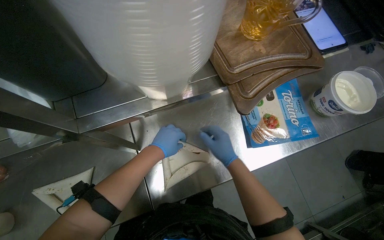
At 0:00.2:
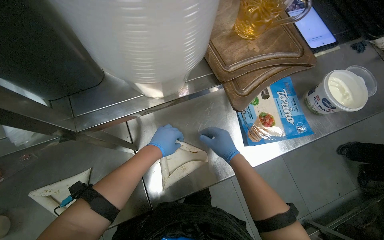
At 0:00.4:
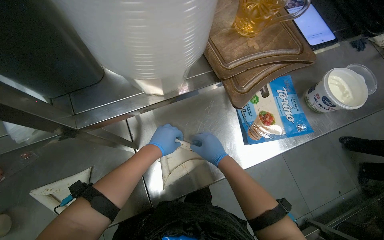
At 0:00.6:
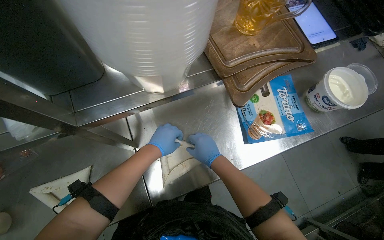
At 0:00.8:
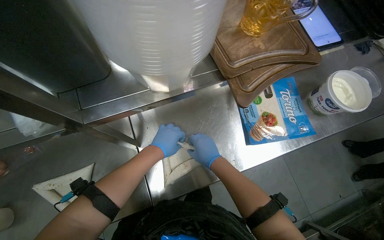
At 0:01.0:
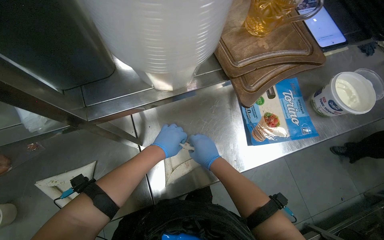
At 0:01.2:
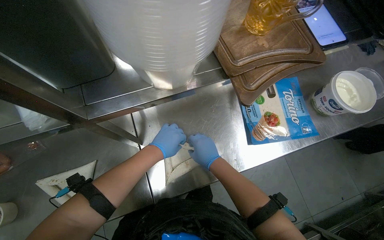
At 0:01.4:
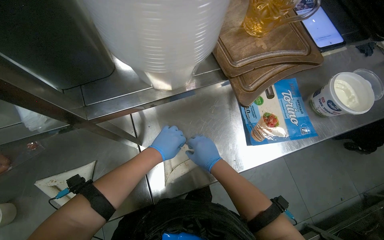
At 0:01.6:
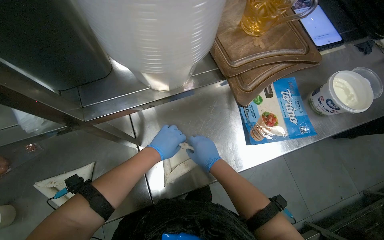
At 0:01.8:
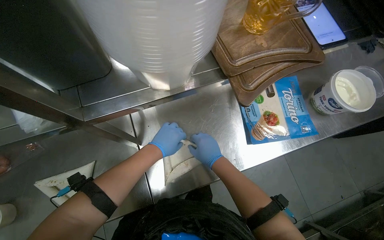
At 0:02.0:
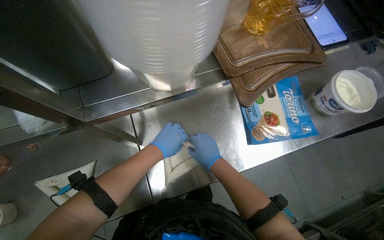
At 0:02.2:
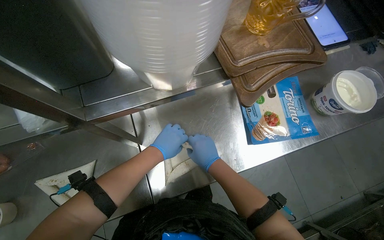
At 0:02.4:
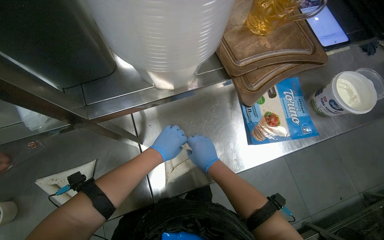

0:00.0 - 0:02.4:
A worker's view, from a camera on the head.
Job: preparing food.
The whole recording: Rolling sausages into tortillas. The worker rolls sausages into tortillas on the metal counter.
0:00.0 - 0:02.4: The hands stay close to where they were, moving slightly.

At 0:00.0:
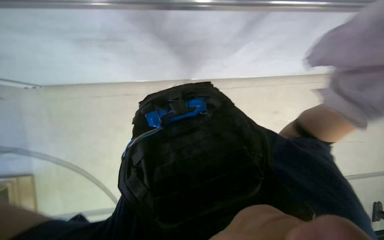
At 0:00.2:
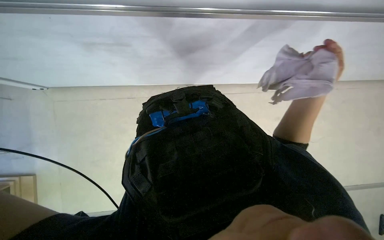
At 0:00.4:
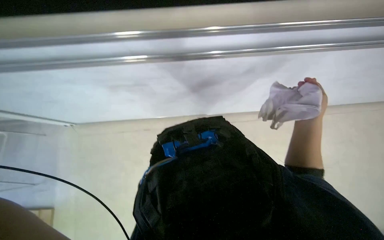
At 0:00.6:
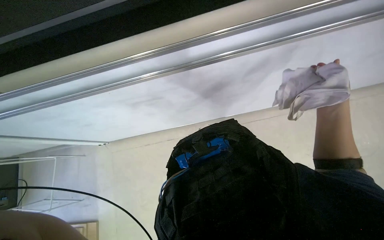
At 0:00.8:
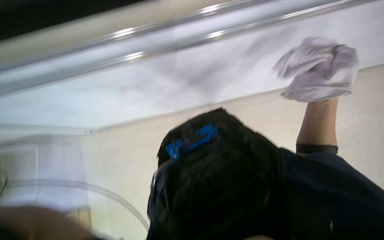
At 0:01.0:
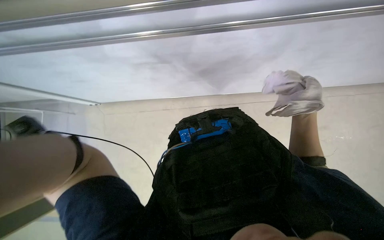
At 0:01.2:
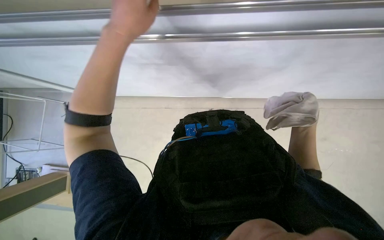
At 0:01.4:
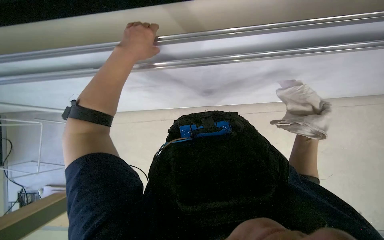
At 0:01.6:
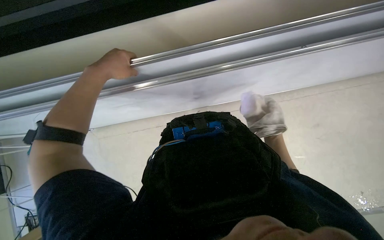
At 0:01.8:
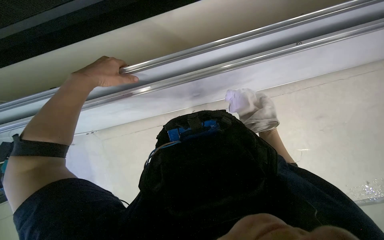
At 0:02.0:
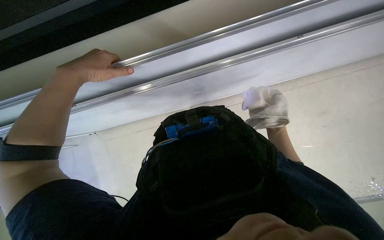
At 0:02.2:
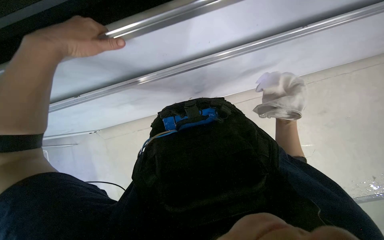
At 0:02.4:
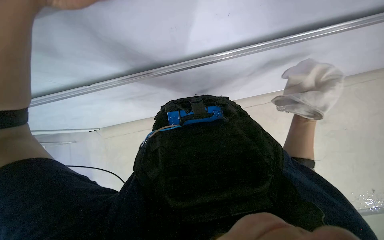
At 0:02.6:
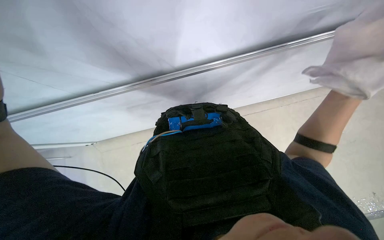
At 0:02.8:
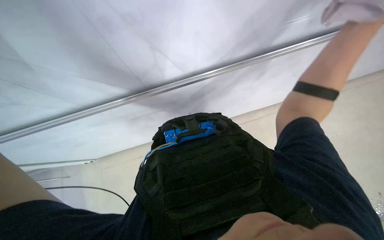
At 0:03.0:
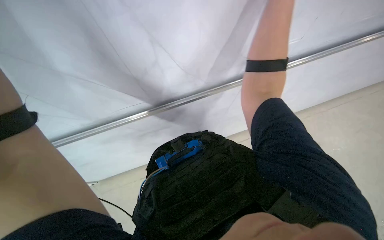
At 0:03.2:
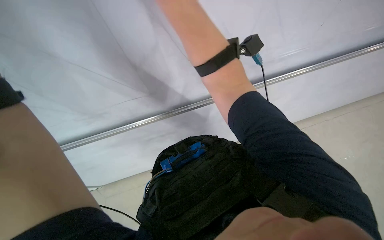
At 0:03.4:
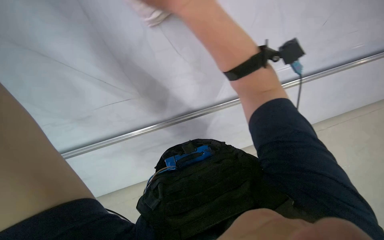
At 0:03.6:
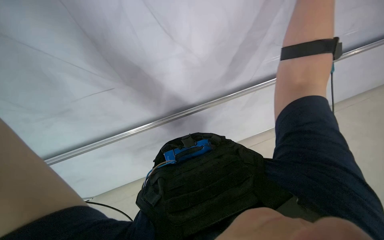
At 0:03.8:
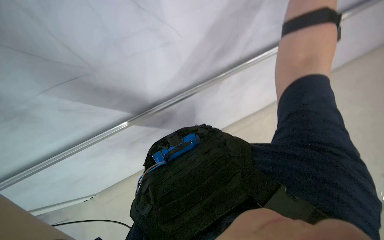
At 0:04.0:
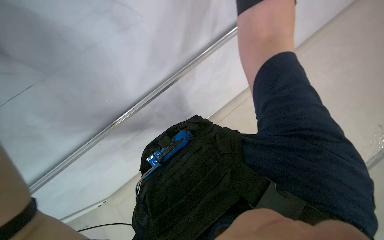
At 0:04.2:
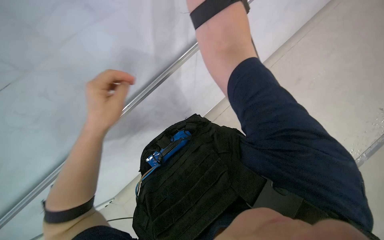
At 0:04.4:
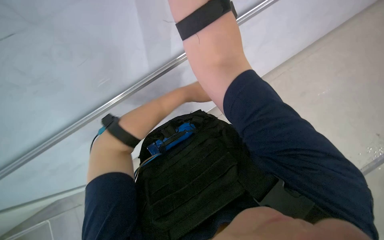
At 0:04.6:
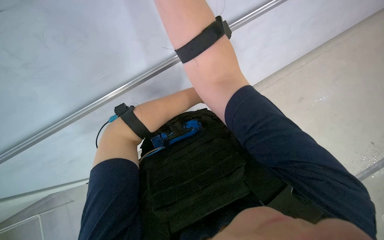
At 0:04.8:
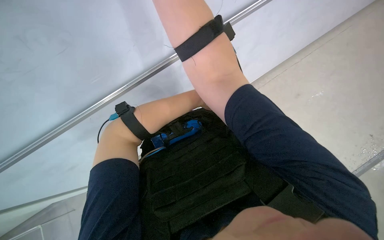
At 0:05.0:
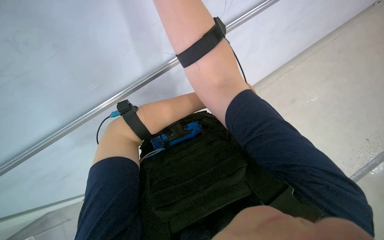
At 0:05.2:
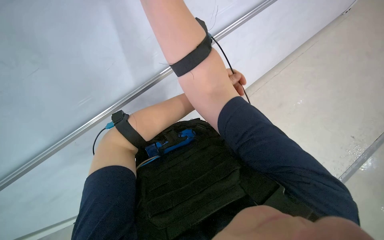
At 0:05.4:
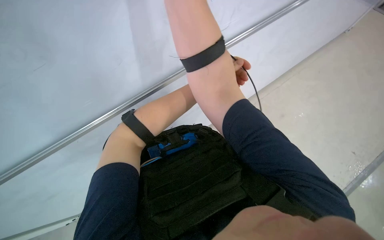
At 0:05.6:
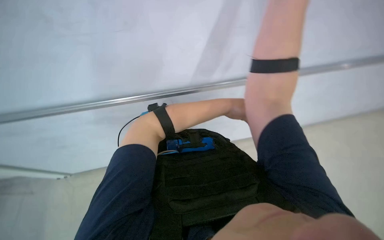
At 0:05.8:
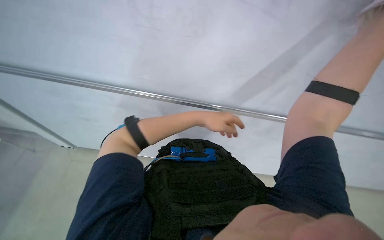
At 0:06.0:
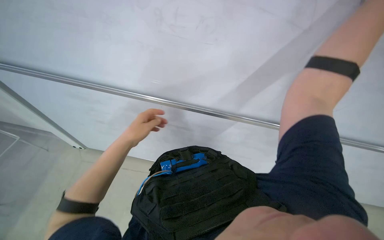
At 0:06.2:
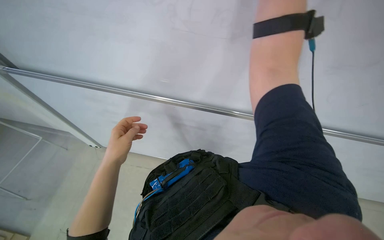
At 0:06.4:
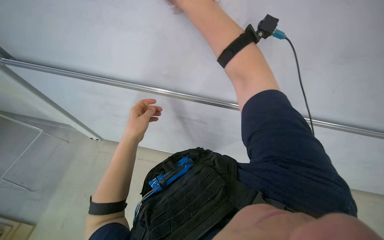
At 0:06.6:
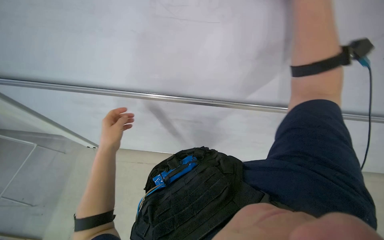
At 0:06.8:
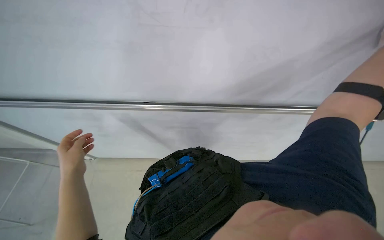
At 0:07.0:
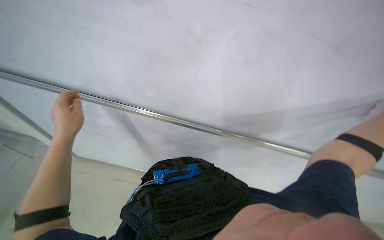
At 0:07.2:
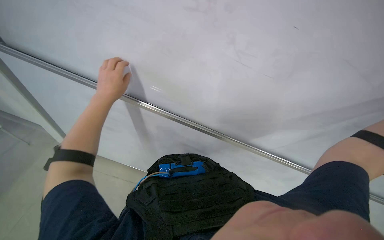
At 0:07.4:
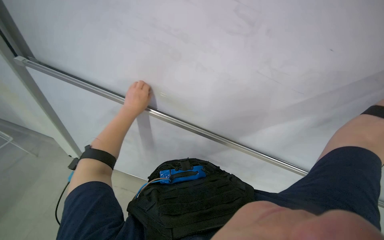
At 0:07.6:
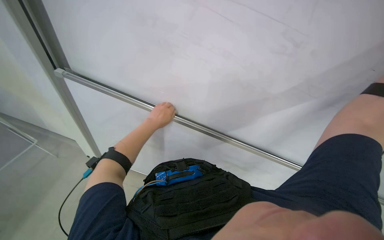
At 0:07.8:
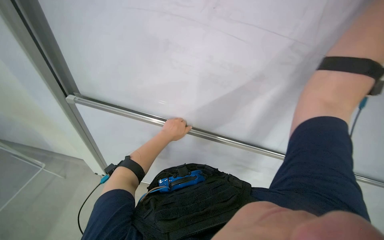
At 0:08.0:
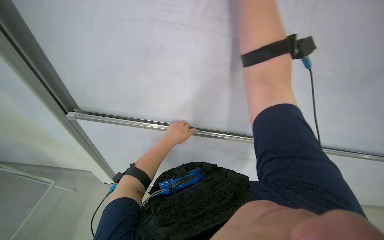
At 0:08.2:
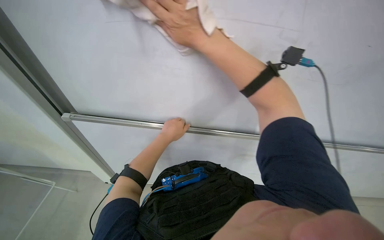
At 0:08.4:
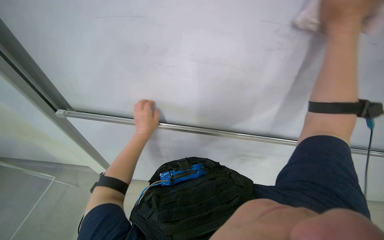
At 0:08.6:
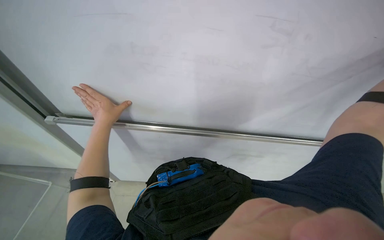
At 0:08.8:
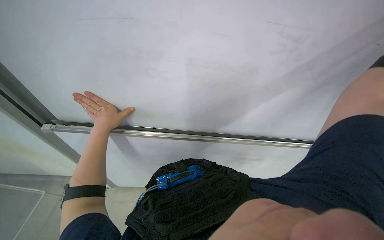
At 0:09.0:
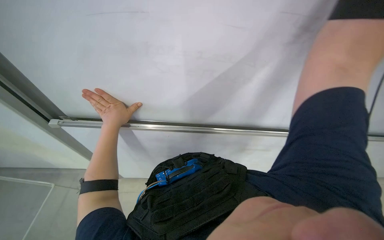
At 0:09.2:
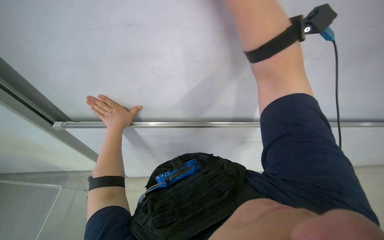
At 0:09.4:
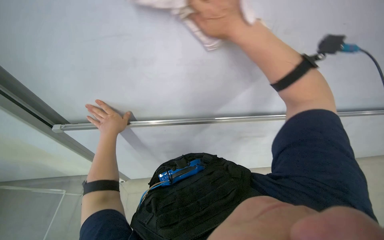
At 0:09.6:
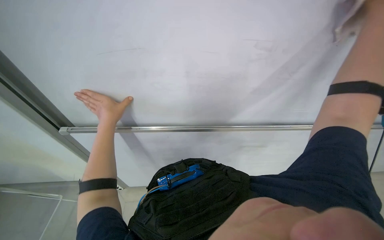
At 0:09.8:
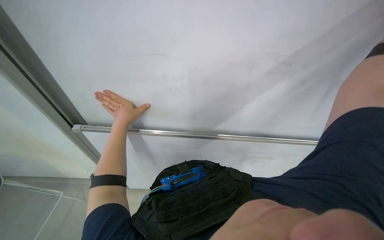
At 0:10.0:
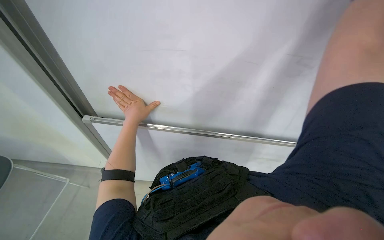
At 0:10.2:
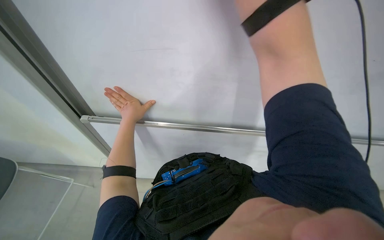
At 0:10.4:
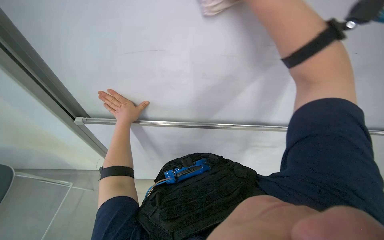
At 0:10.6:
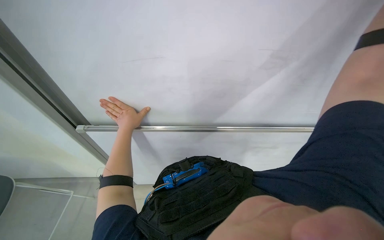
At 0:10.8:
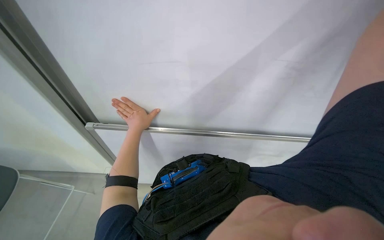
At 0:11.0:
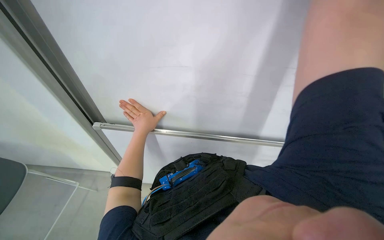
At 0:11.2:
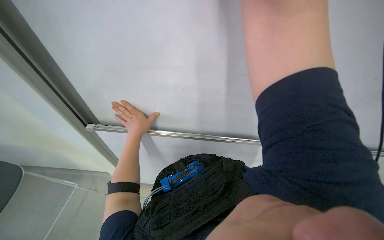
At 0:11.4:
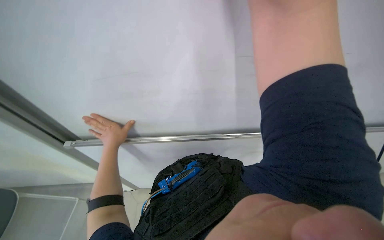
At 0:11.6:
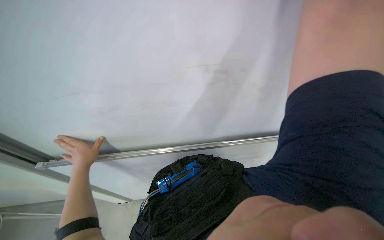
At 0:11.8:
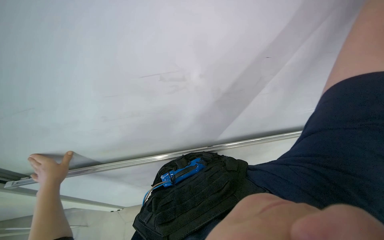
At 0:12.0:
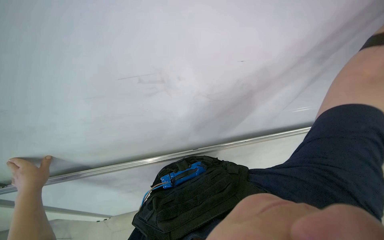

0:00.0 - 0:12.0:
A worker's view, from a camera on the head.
Job: wiping surfaces.
The whole recording: Wiping board with cloth. The worker wipes a white board surface with a white cloth.
0:01.6 - 0:03.0: The wearer looks roughly 15 degrees further to the right.
0:04.4 - 0:06.0: The camera pitches upward, by approximately 15 degrees.
0:06.0 - 0:07.6: The left hand goes approximately 10 cm farther from the camera, and reaches approximately 15 cm to the left, then returns.
0:07.6 - 0:09.0: The left hand heads nearer to the camera, covering some 10 cm.
0:10.4 - 0:12.0: The left hand is displaced to the left, nearer to the camera and down the picture by approximately 25 cm.

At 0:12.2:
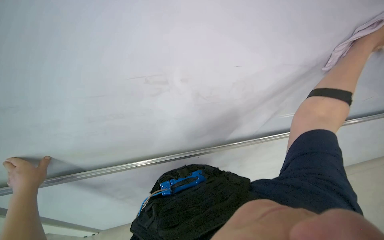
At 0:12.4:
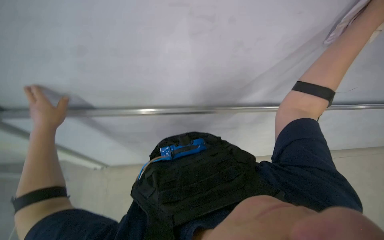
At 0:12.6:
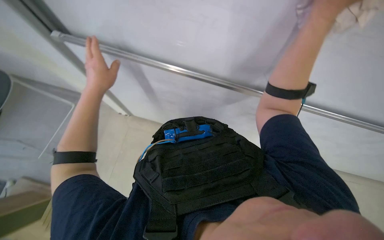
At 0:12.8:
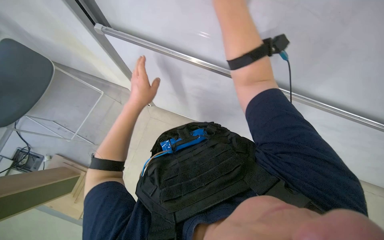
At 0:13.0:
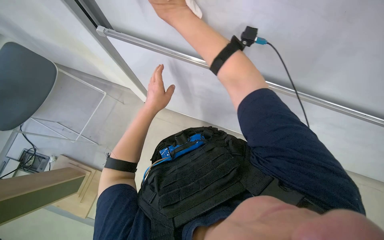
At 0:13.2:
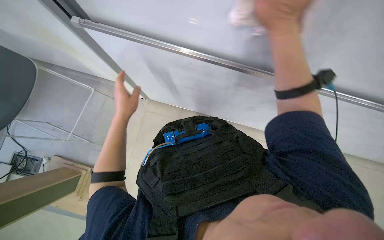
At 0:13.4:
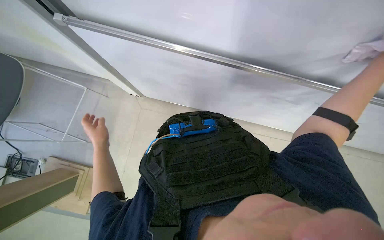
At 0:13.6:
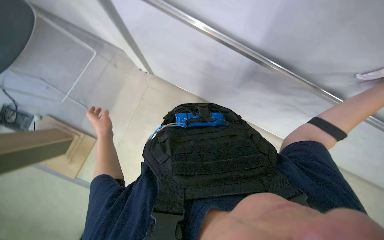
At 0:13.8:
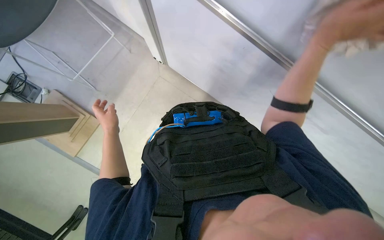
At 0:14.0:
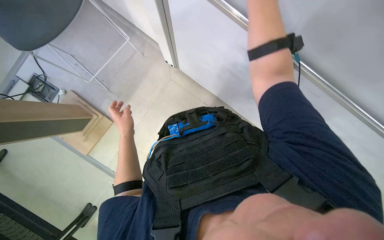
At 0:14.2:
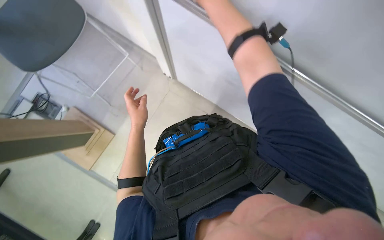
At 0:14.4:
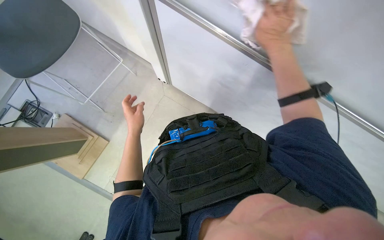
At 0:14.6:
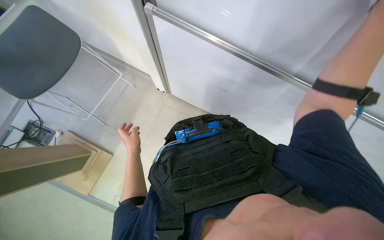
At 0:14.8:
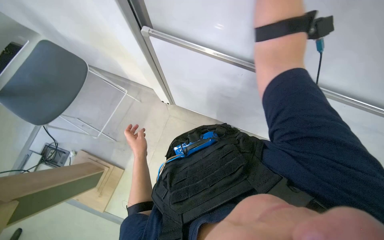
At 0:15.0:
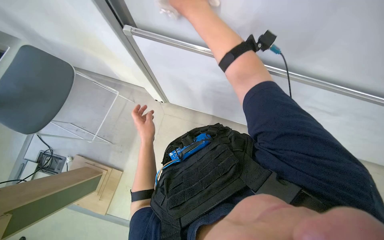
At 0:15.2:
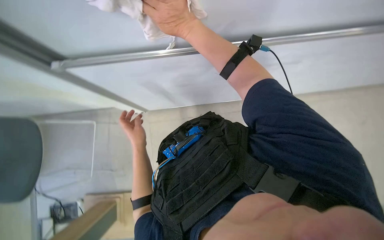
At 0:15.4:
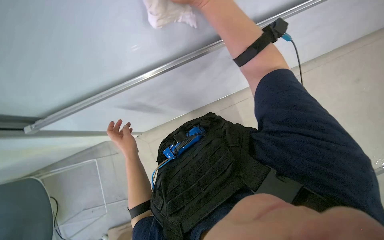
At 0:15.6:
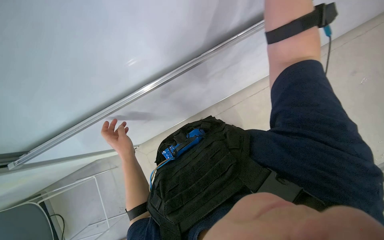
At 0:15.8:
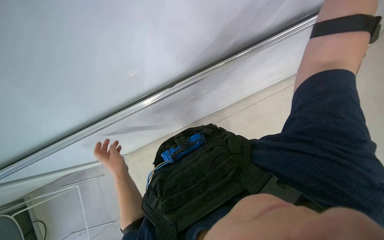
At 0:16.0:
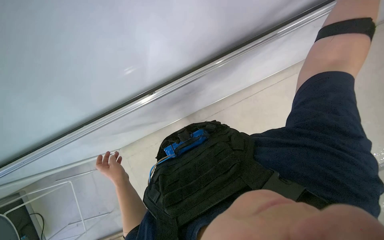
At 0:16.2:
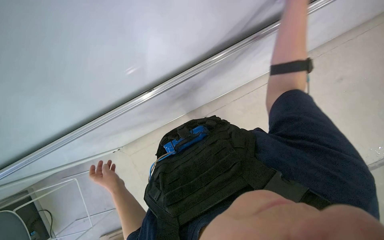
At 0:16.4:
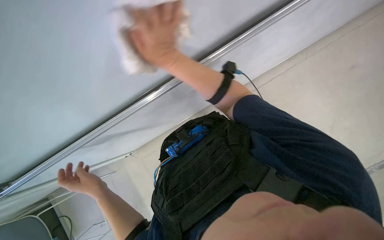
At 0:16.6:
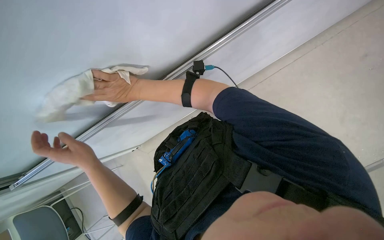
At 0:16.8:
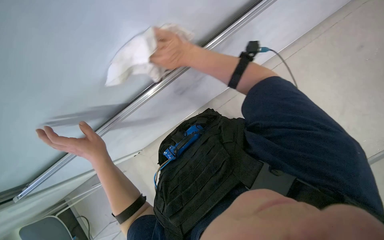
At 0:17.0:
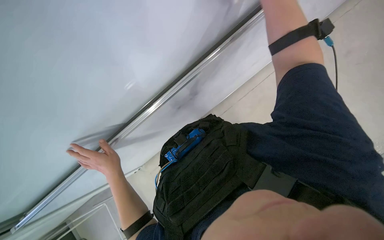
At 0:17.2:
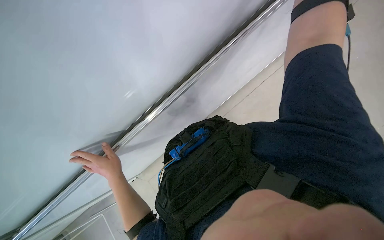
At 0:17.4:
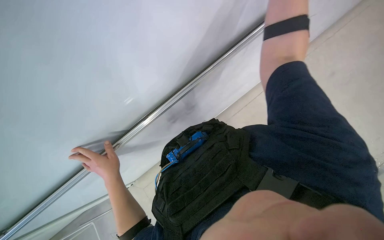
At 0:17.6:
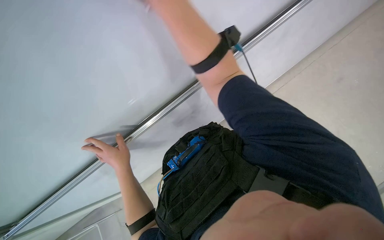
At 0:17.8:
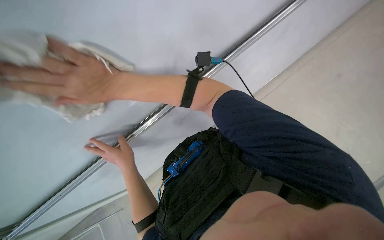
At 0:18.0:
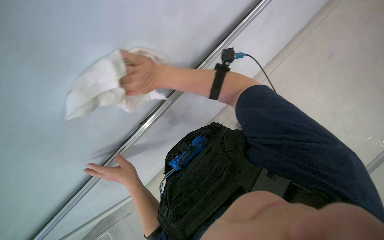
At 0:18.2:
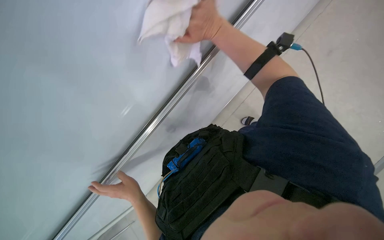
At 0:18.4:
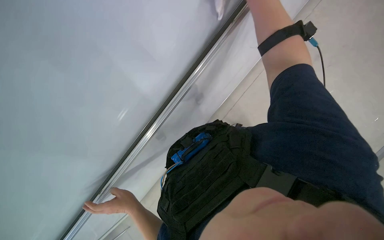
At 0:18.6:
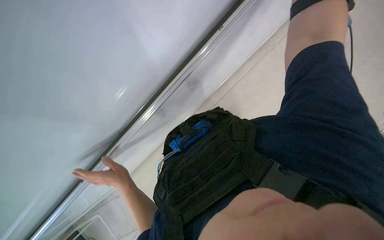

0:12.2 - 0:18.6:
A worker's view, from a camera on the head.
Job: wiping surfaces.
The whole recording: Wiping board with cloth. The worker wipes a white board surface with a white cloth.
0:12.2 - 0:13.8: The wearer looks approximately 25 degrees further downward.
0:13.8 - 0:15.4: The scene rotates counterclockwise by some 35 degrees.
0:15.4 - 0:17.0: The left hand goes about 10 cm nearer to the camera.
